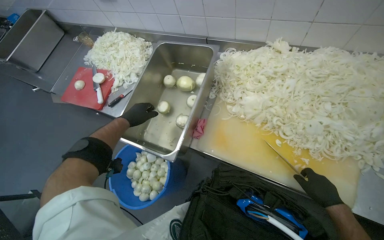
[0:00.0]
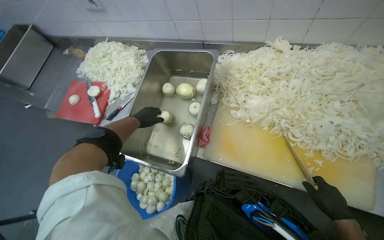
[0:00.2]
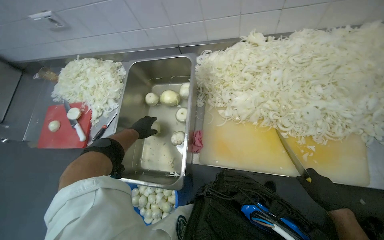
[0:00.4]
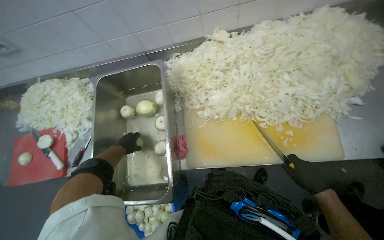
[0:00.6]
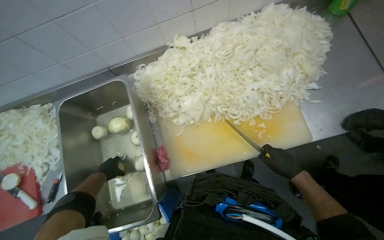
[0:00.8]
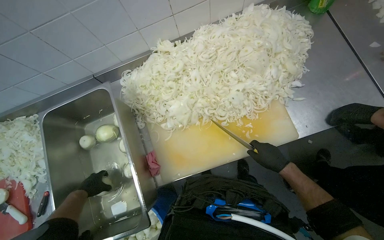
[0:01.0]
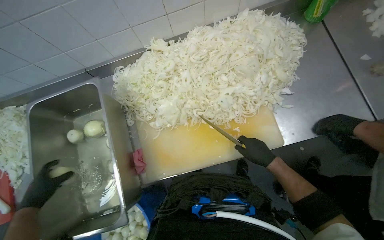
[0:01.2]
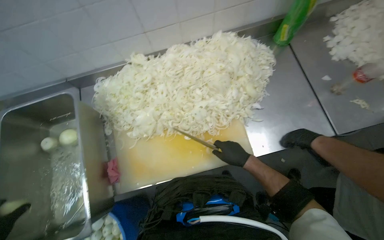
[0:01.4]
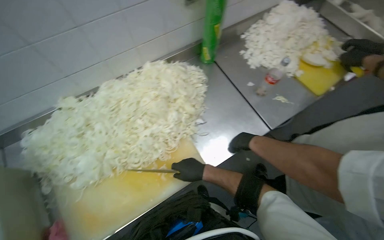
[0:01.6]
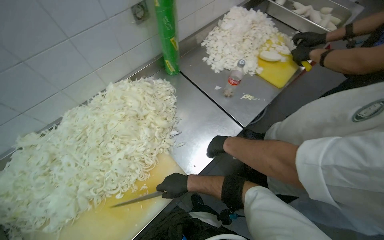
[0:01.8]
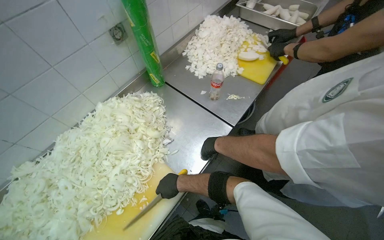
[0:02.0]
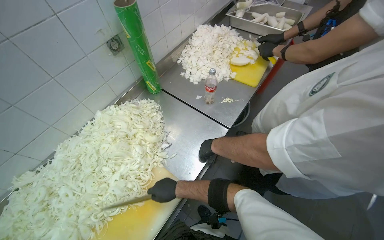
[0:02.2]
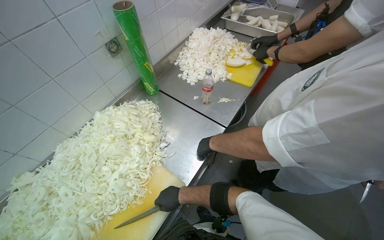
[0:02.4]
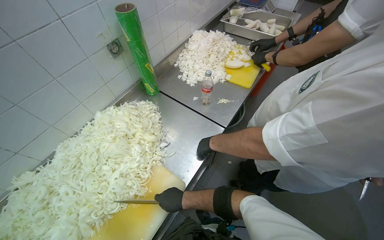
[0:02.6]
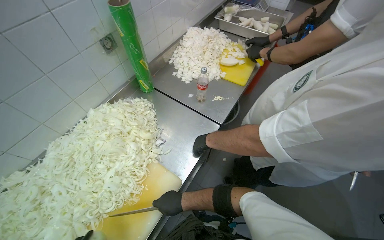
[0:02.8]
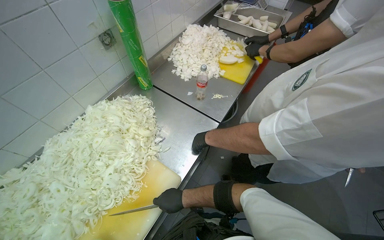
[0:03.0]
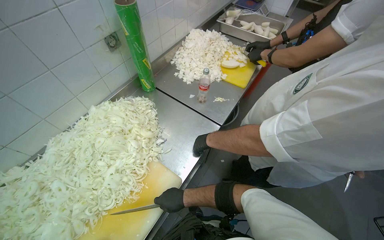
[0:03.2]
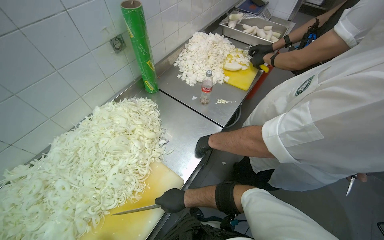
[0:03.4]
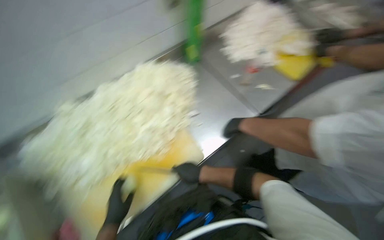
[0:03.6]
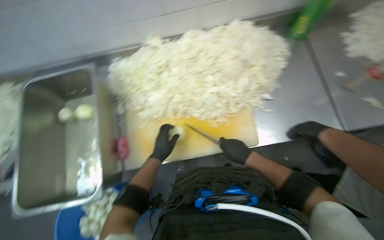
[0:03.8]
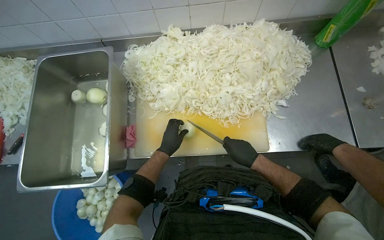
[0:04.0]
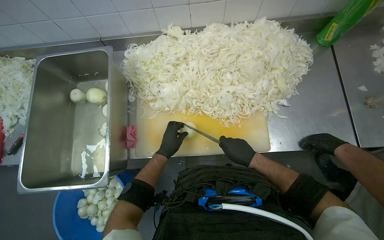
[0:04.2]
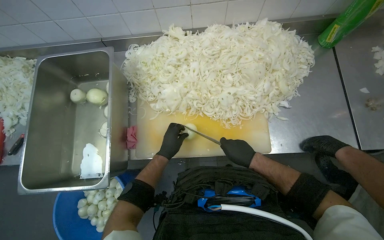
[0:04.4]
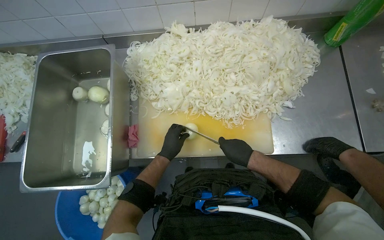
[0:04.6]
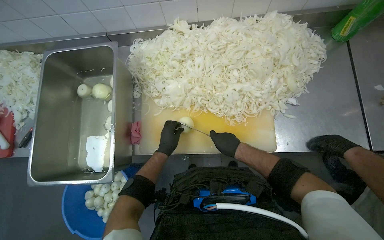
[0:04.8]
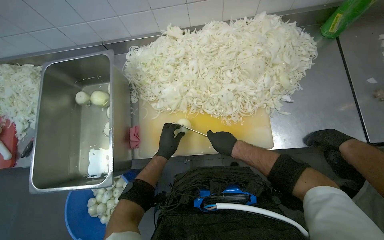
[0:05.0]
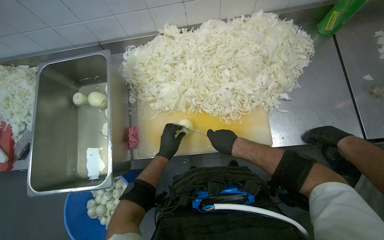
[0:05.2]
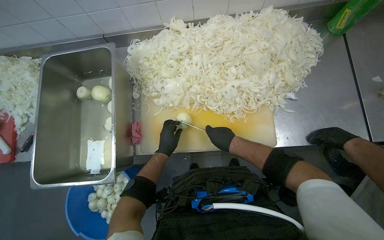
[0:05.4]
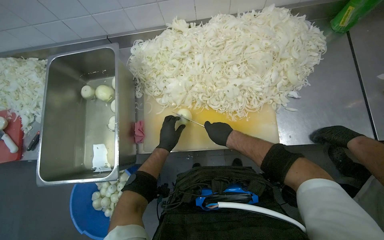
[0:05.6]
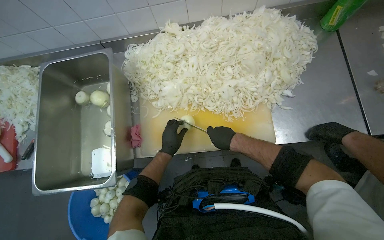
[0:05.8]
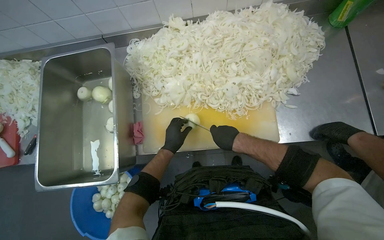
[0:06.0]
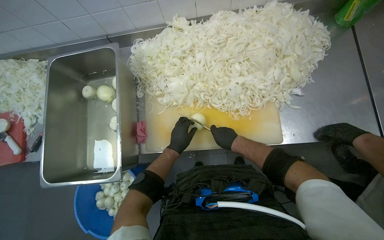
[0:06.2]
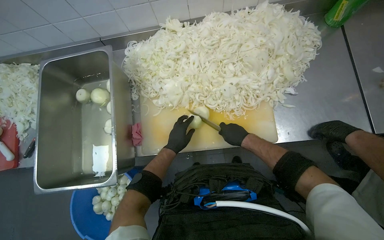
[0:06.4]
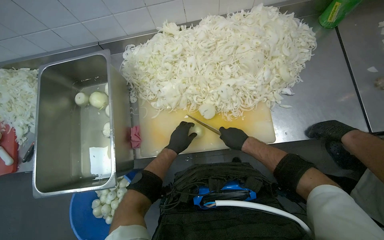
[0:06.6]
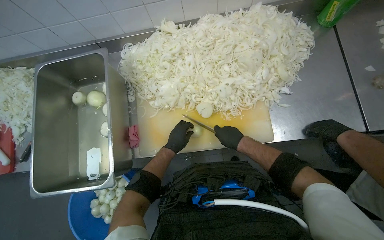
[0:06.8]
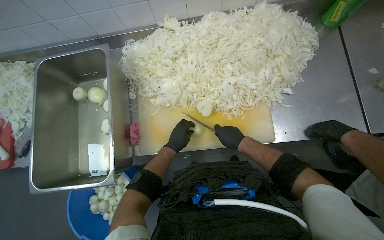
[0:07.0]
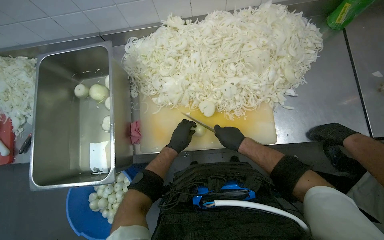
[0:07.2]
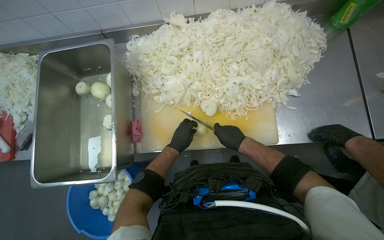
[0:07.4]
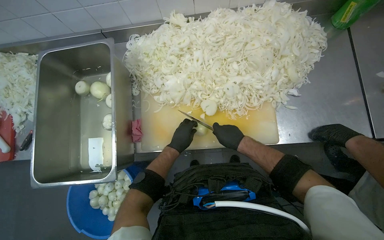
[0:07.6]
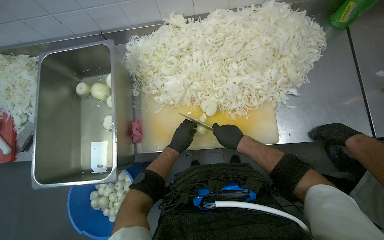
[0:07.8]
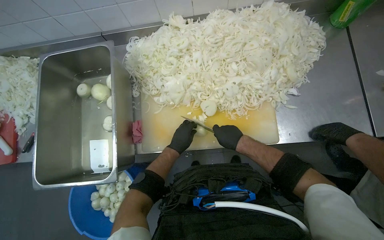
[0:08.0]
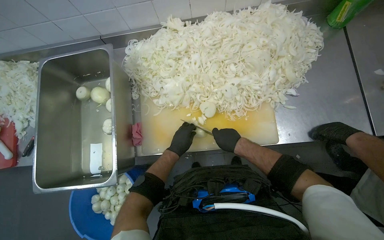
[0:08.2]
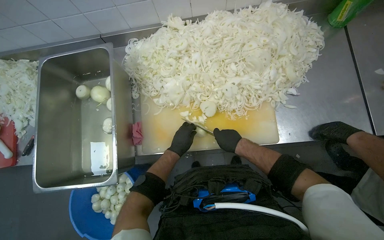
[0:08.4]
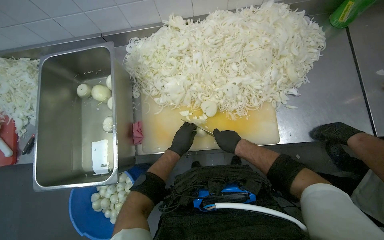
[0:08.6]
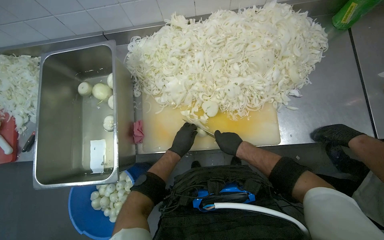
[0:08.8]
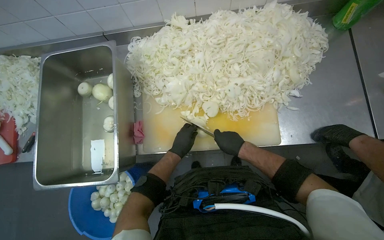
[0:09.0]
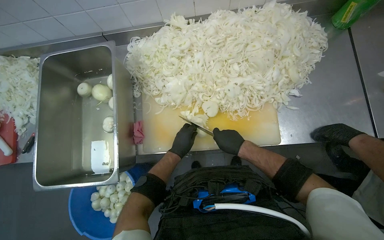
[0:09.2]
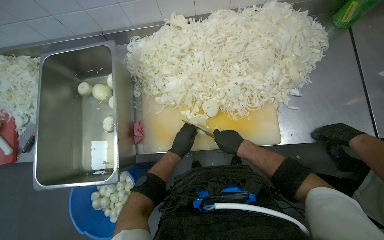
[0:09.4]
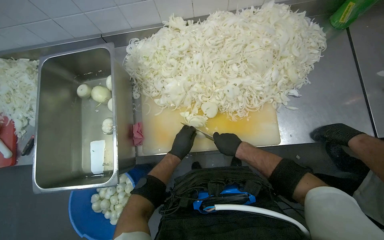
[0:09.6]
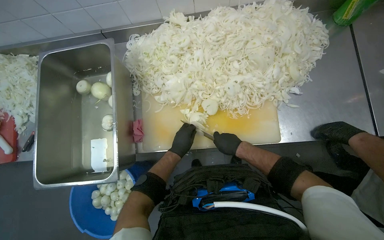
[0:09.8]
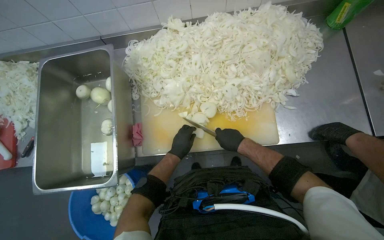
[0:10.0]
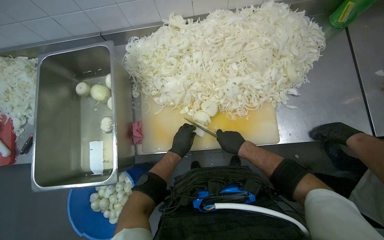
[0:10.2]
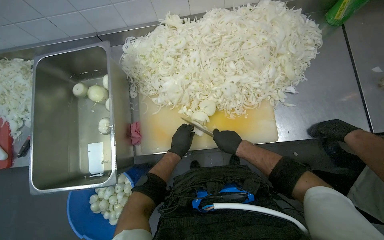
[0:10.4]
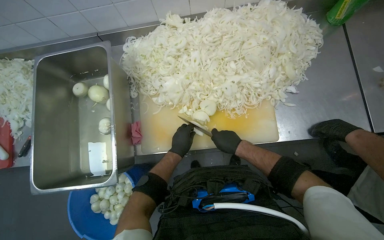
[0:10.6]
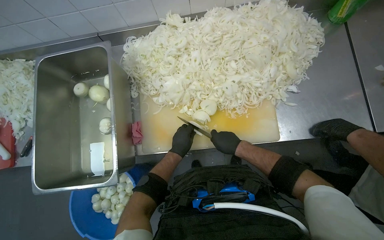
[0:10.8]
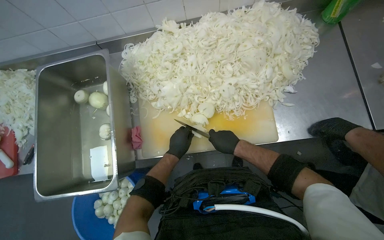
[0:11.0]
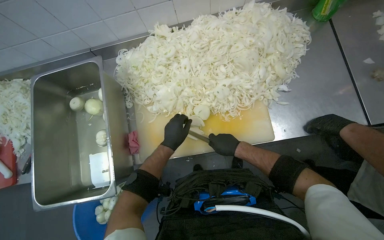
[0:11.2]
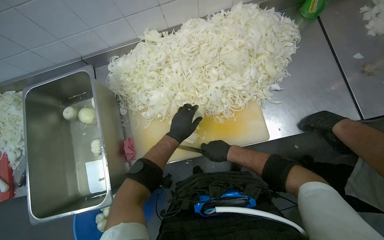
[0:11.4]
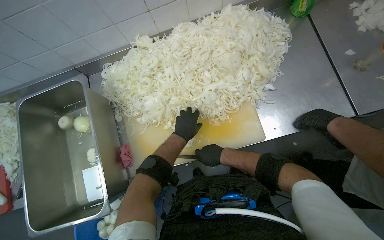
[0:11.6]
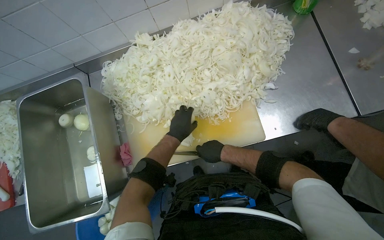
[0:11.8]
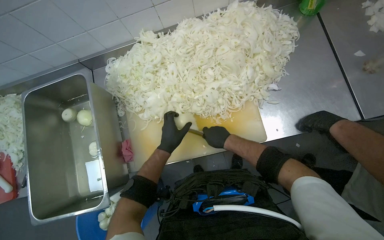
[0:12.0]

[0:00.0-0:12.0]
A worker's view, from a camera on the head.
Job: preparing food.
The whole recording: Slicing onions on cutting board. The worker slices onions into thin rings on a cutting board.
0:00.0 to 0:01.6: The head turns to the right by approximately 55 degrees.
0:01.6 to 0:03.0: The head turns to the right by approximately 25 degrees.
0:03.0 to 0:04.4: The wearer's head swings about 55 degrees to the left. The camera pitches downward, by some 20 degrees.
0:06.0 to 0:10.4: The hands are busy where they are.

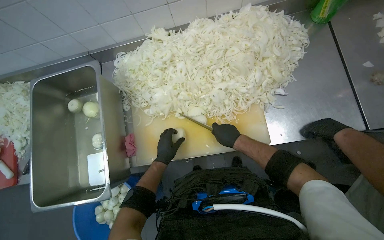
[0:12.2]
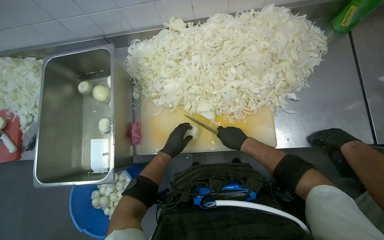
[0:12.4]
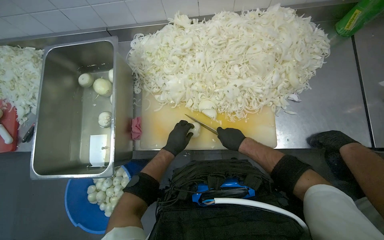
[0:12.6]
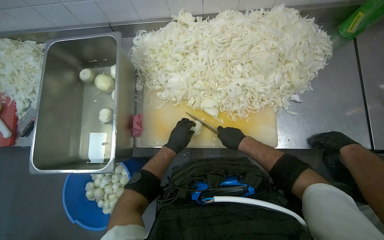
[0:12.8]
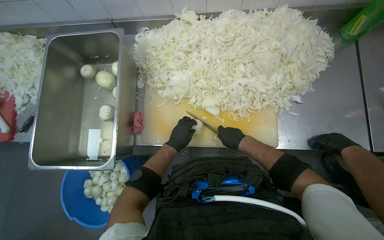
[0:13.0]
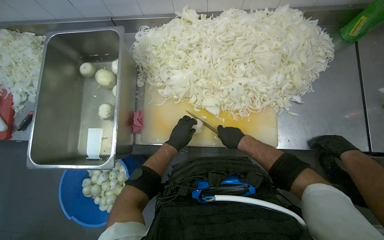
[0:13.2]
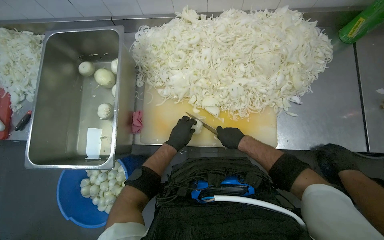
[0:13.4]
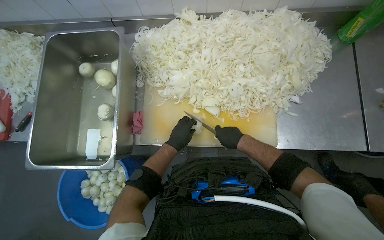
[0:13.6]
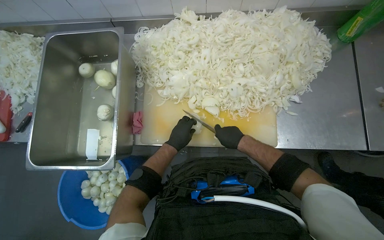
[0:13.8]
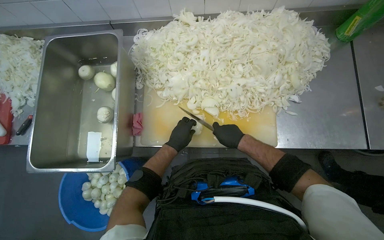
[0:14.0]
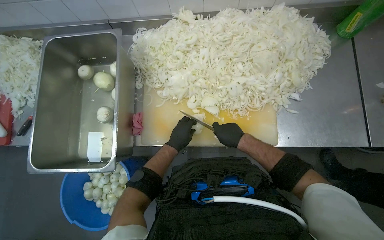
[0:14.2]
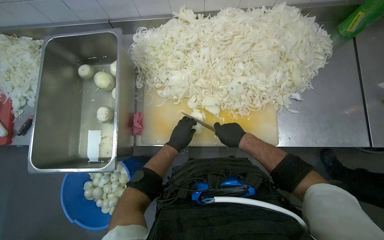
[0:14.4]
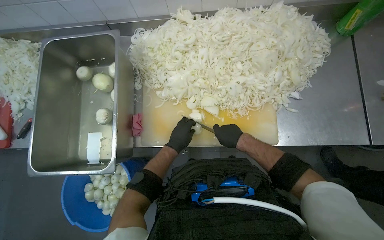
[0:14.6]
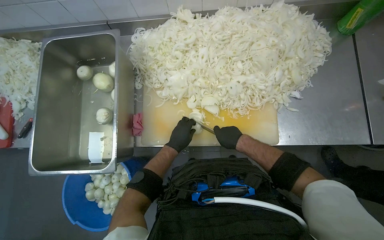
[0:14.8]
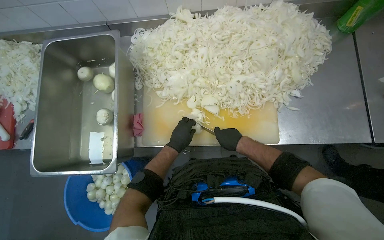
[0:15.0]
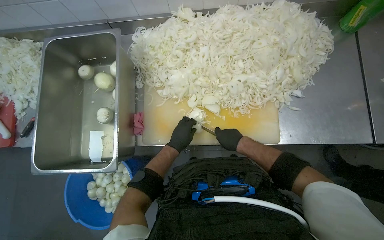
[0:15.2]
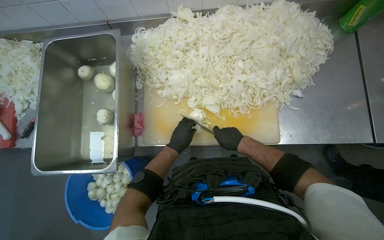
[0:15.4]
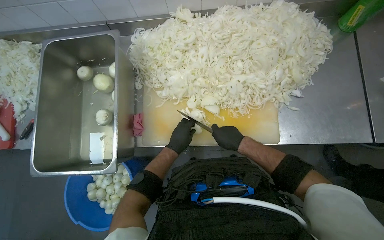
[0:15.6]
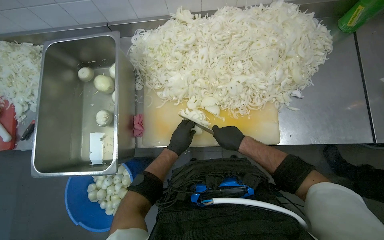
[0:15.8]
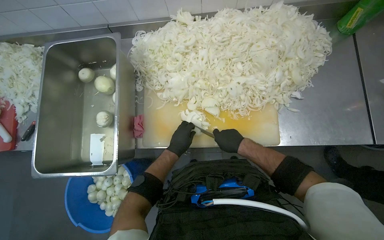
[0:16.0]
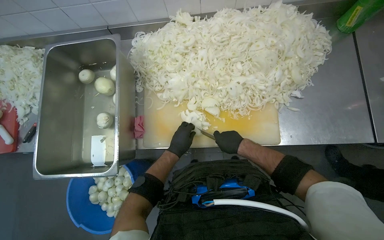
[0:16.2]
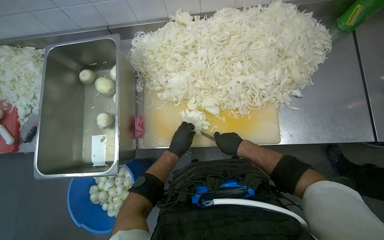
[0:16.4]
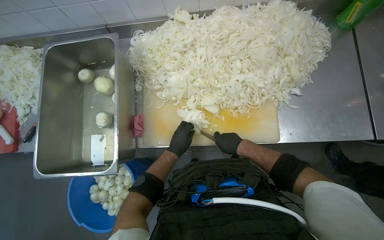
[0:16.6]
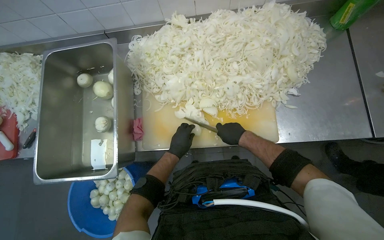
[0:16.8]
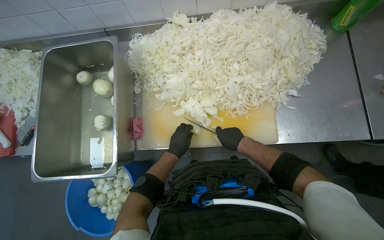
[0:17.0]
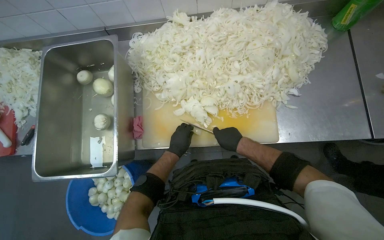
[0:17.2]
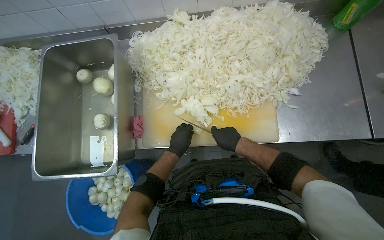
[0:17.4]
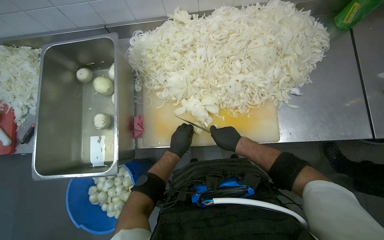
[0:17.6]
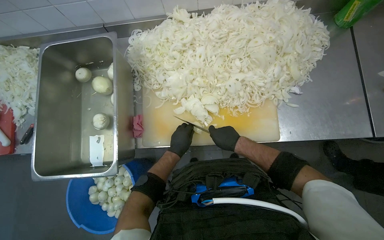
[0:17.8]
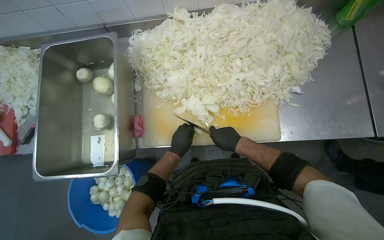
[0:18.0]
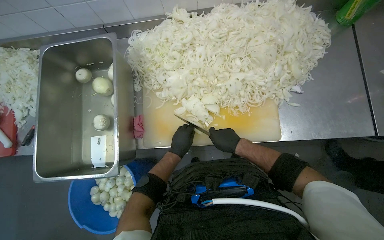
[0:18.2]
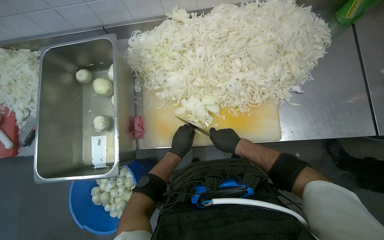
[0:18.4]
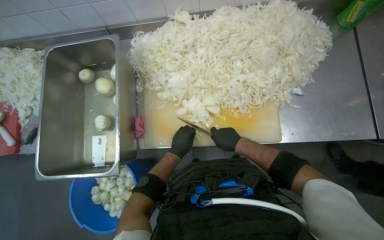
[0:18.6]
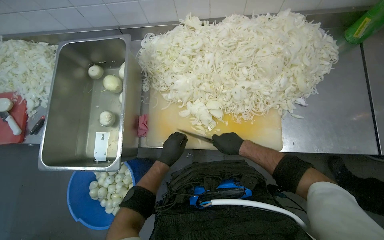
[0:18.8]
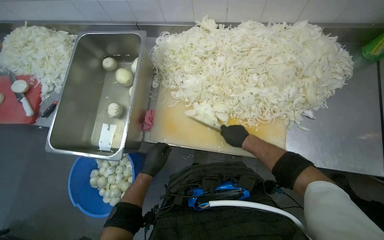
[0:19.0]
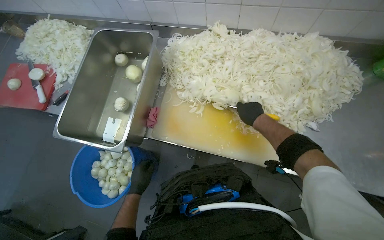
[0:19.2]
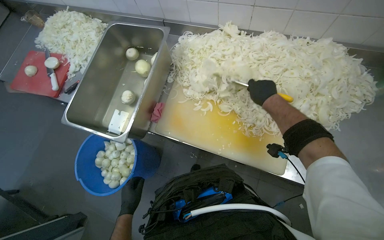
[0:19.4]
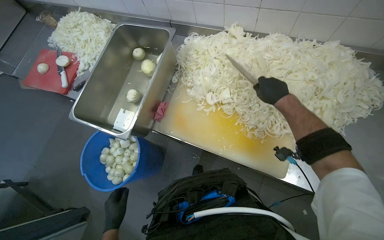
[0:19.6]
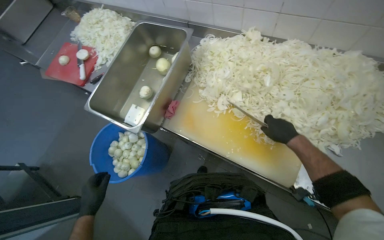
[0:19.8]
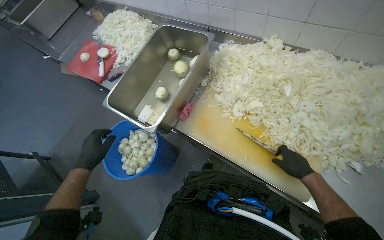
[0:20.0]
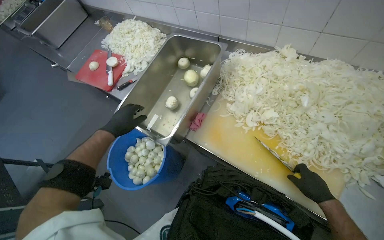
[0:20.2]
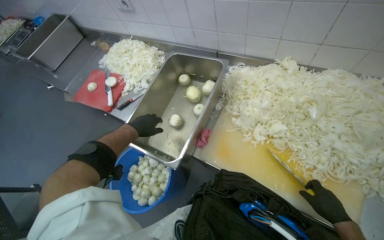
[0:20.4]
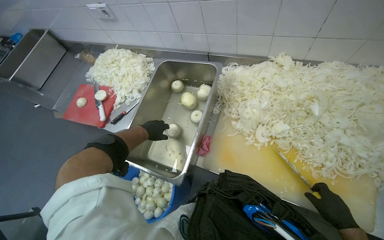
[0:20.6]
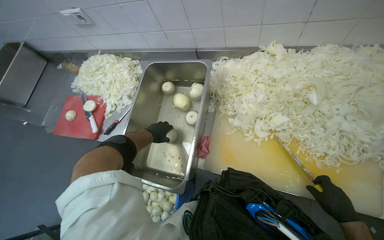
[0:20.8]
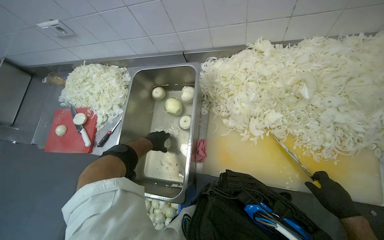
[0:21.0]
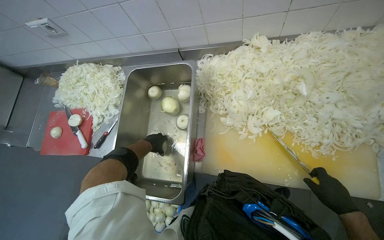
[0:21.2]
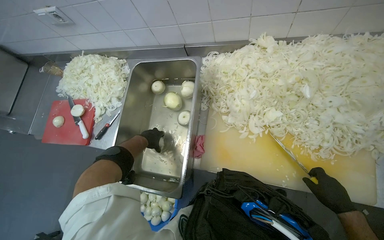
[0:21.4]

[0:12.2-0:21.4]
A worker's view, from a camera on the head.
Job: preparing food.
The whole recording: Slicing onions on cutting board. The worker slices onions into thin rings on a cutting board.
0:12.2 to 0:18.4: The hands are busy where they are.
0:18.4 to 0:19.8: The wearer's head swings approximately 30 degrees to the left. The left hand is displaced down the picture, to the left and nearer to the camera by roughly 40 cm; the right hand shifts roughly 10 cm to the right, and reaches some 25 cm up the picture, then returns.
0:19.8 to 0:21.4: The right hand shifts some 15 cm down the picture. Meanwhile the left hand is displaced up the picture and farther from the camera by roughly 60 cm.
